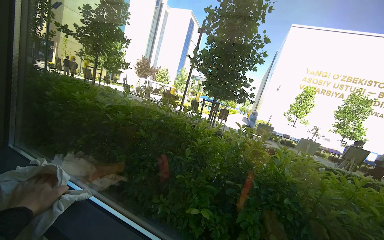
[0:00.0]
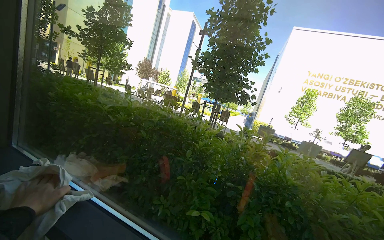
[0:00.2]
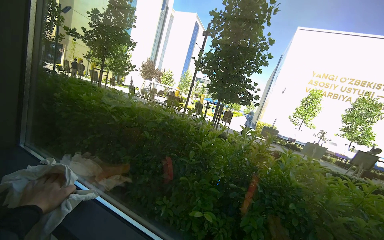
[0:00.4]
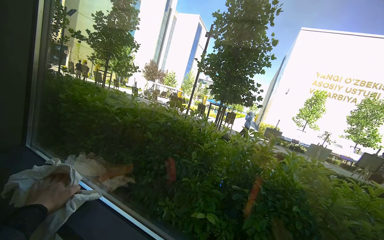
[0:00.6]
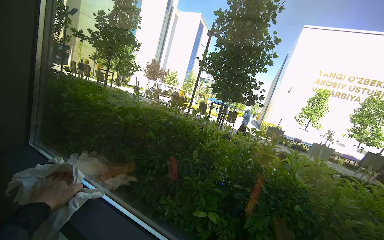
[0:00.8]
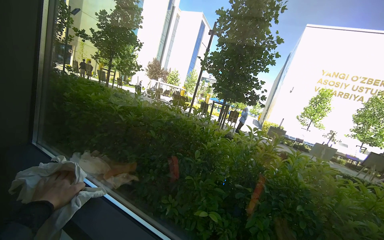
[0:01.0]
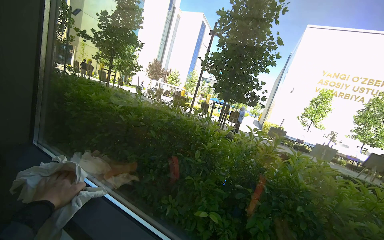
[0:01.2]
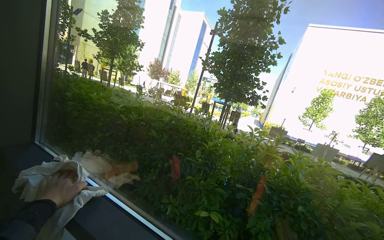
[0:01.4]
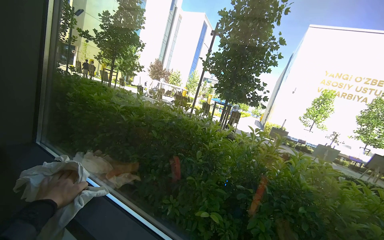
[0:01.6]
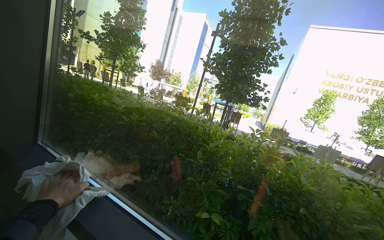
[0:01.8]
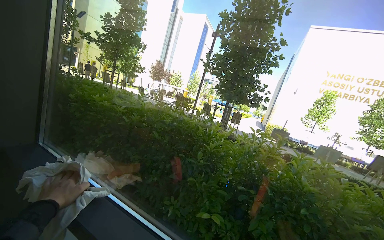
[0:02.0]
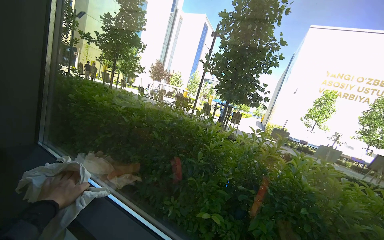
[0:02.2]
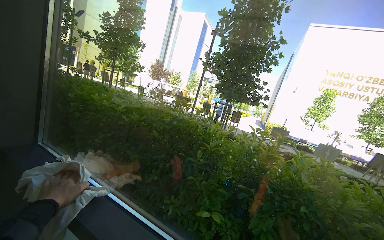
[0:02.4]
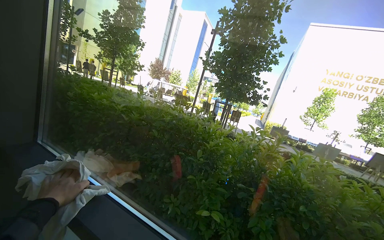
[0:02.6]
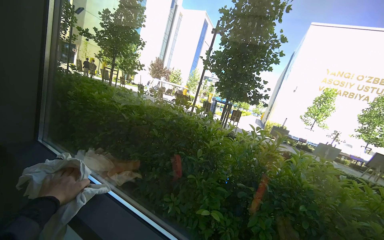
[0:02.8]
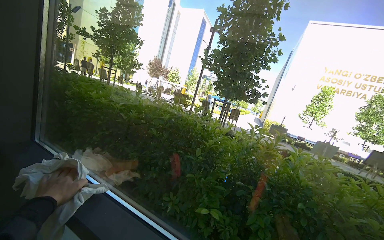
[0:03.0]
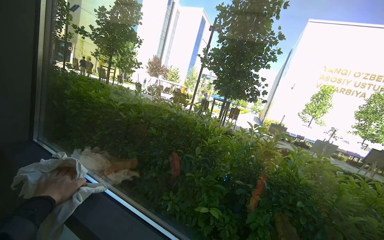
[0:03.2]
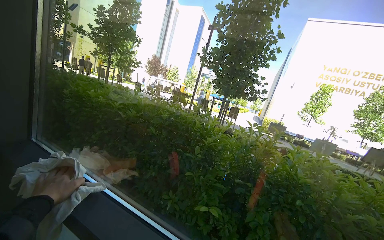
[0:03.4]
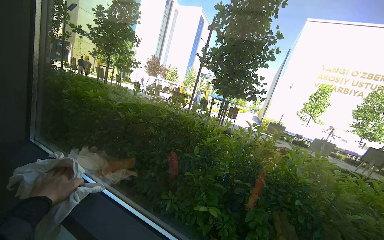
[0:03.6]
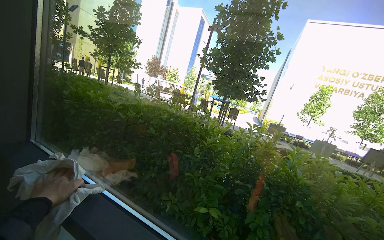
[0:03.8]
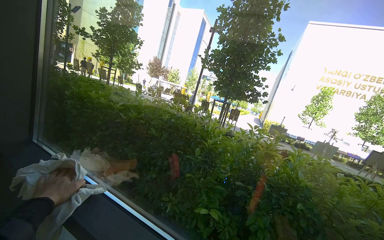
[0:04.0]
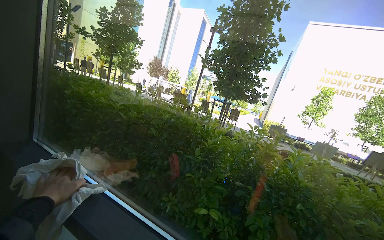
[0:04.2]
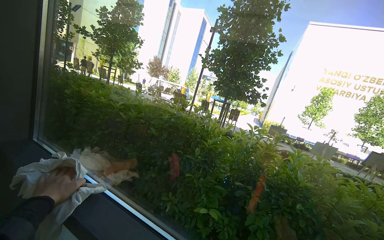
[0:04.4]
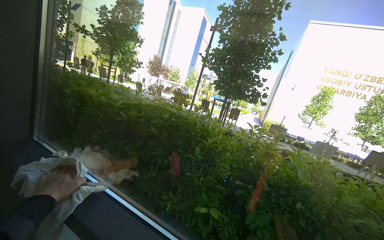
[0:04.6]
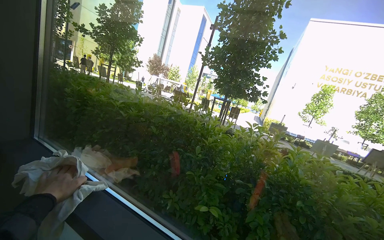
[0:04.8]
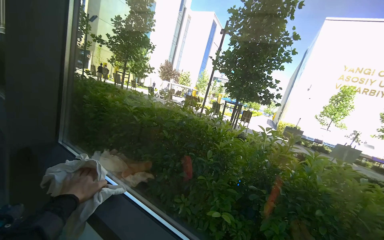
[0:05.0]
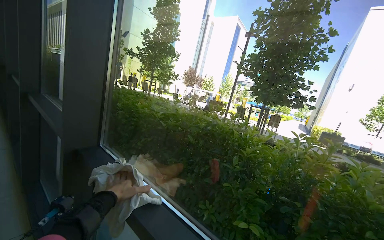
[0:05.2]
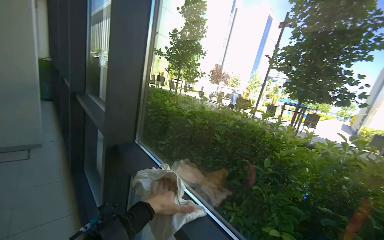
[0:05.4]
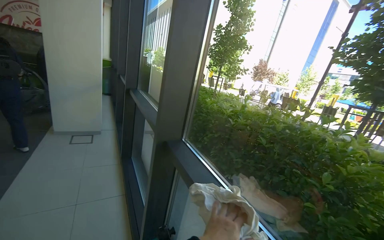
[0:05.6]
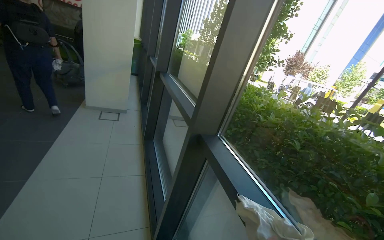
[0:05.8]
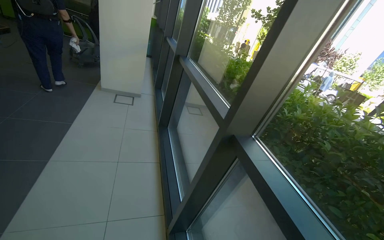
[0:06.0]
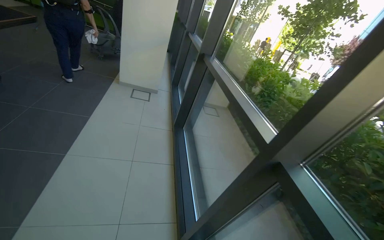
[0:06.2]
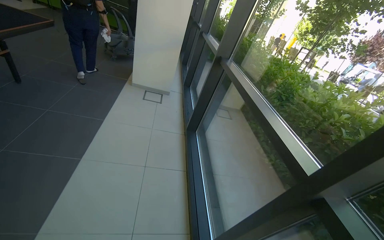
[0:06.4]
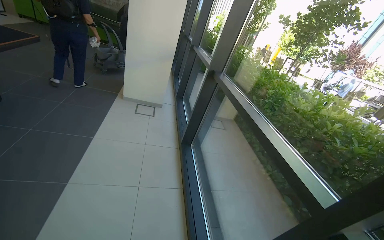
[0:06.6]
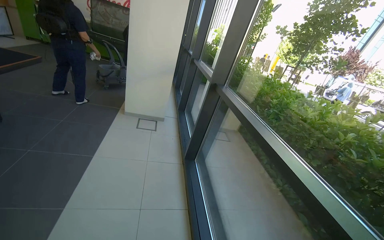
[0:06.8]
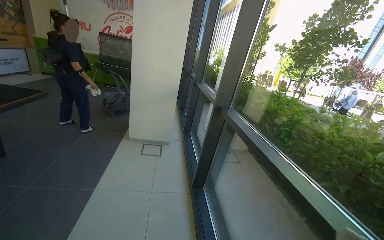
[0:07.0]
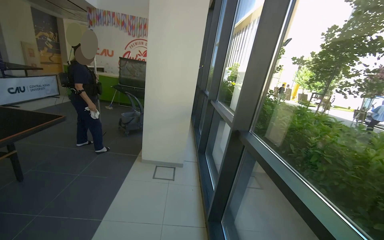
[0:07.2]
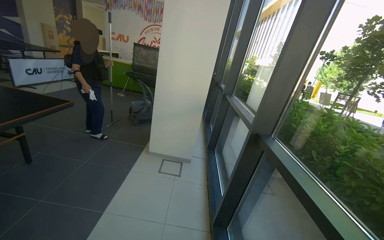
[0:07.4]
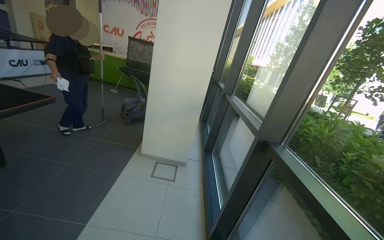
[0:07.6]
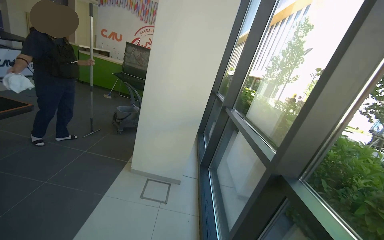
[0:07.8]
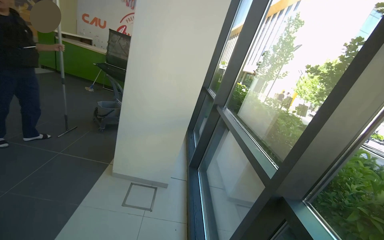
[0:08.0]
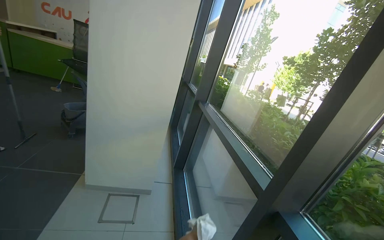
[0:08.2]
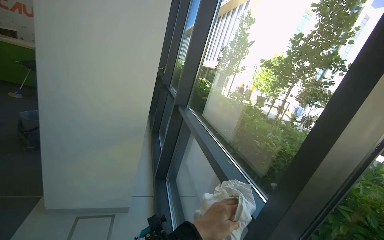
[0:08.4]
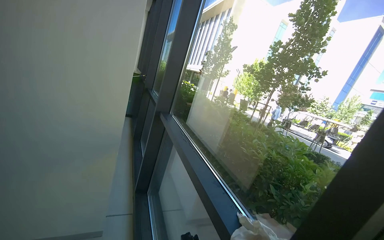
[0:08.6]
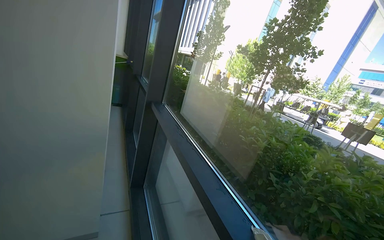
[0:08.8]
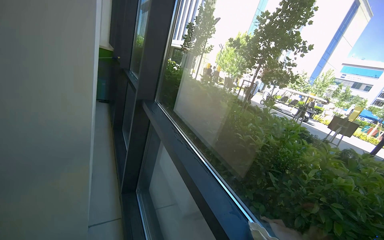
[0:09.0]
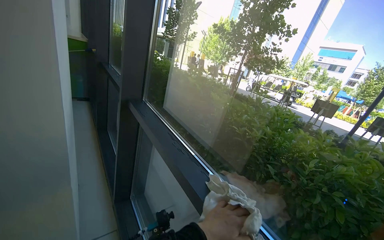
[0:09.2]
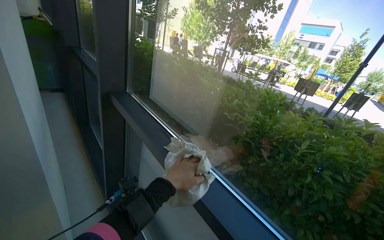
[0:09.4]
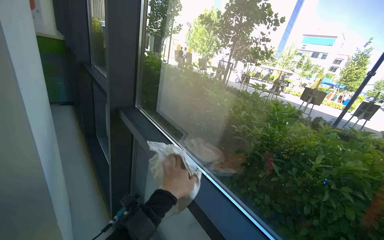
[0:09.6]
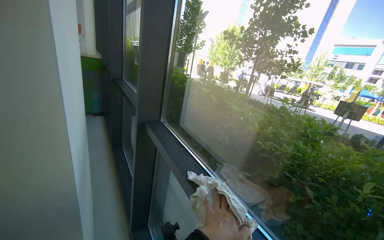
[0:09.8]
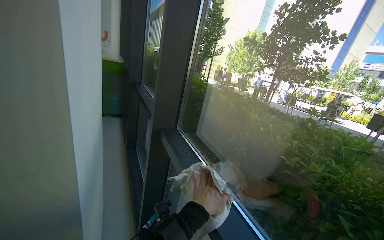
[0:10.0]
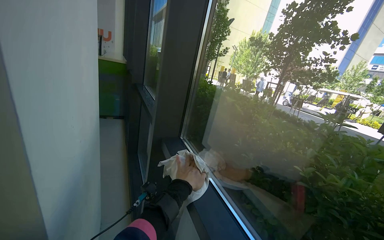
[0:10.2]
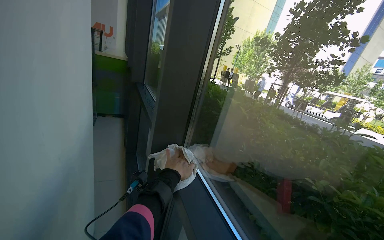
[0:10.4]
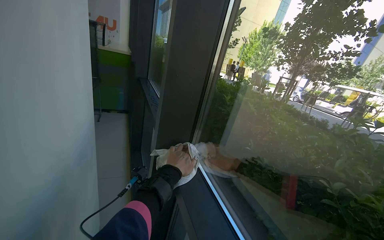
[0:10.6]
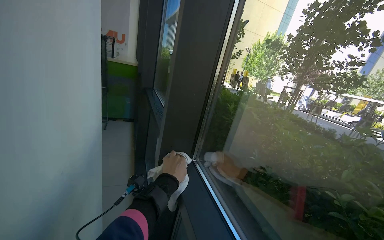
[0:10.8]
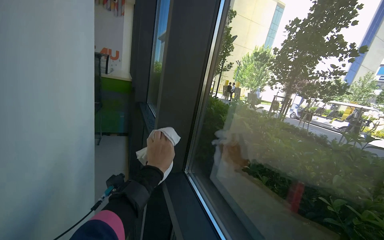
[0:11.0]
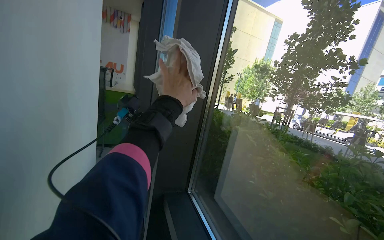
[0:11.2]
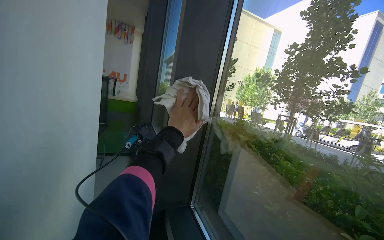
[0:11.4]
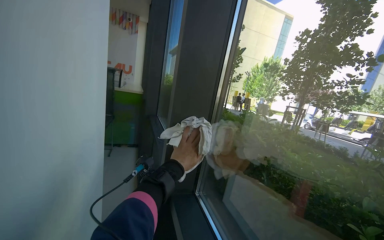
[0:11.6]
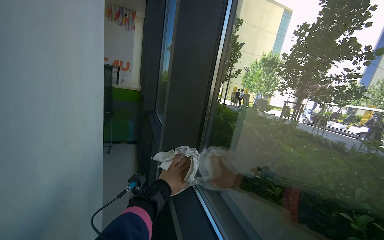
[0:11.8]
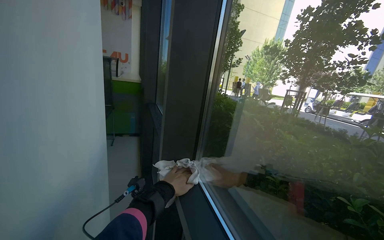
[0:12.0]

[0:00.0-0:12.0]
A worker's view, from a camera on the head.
Job: cleaning windows.
The whole recording: Wiping glass windows and frames. The worker wipes the glass windows and their frames with a cloth.
0:04.4 to 0:06.0: The camera travels about 40 cm. The wearer's head swings some 50 degrees to the left.
0:06.0 to 0:07.6: The camera is carried about 1 m. The view pans to the left by approximately 15 degrees. The wearer looks roughly 15 degrees further upward.
0:07.6 to 0:09.0: The camera is carried roughly 1 m. The view pans to the right by some 30 degrees.
0:09.0 to 0:10.4: The camera is carried about 70 cm.

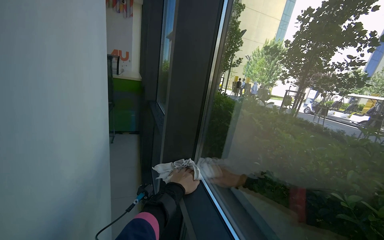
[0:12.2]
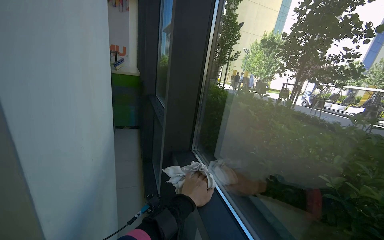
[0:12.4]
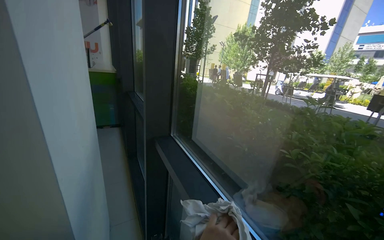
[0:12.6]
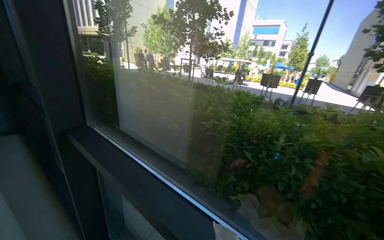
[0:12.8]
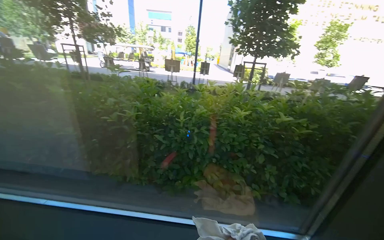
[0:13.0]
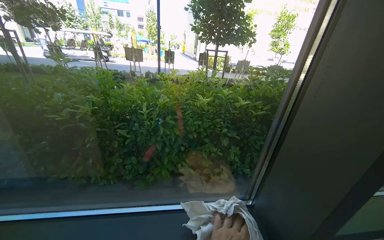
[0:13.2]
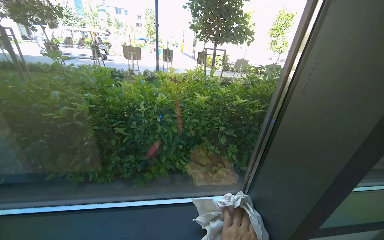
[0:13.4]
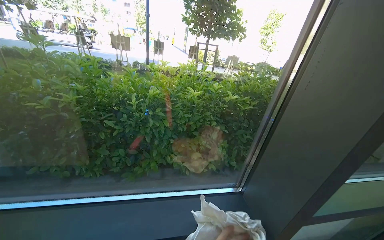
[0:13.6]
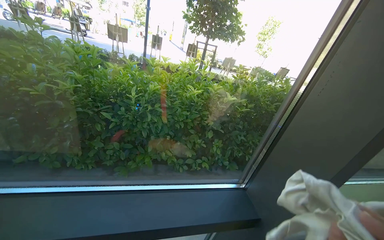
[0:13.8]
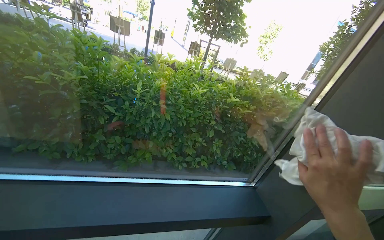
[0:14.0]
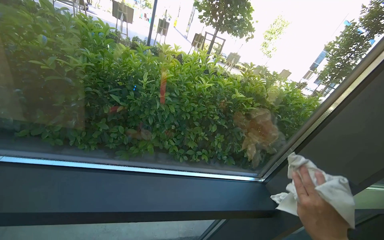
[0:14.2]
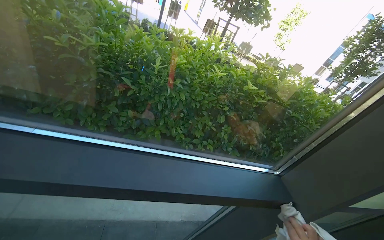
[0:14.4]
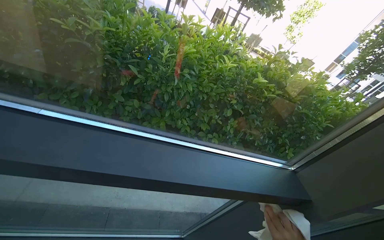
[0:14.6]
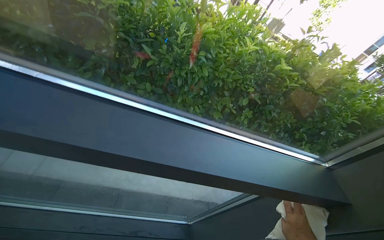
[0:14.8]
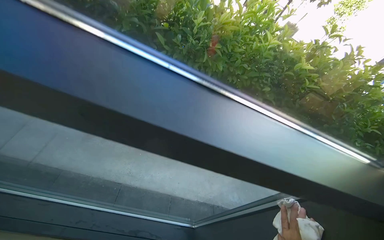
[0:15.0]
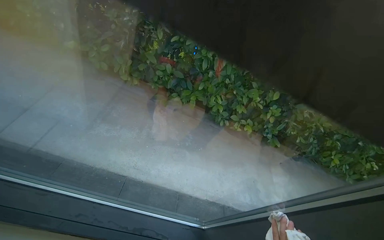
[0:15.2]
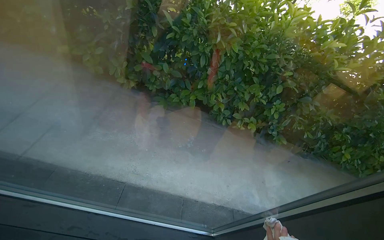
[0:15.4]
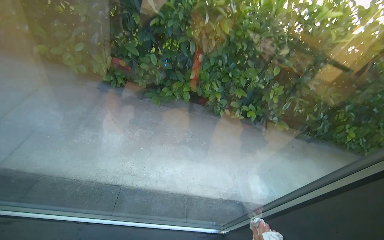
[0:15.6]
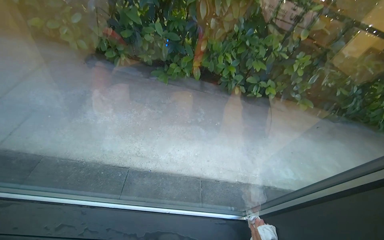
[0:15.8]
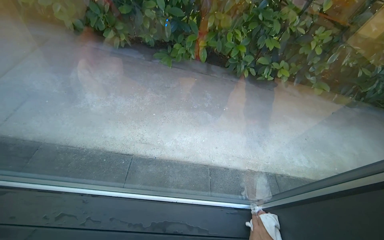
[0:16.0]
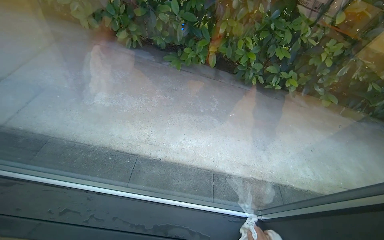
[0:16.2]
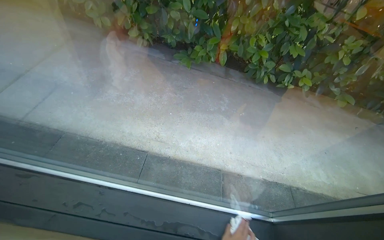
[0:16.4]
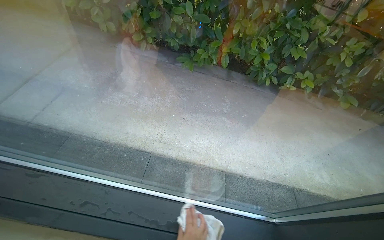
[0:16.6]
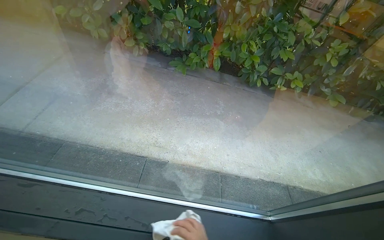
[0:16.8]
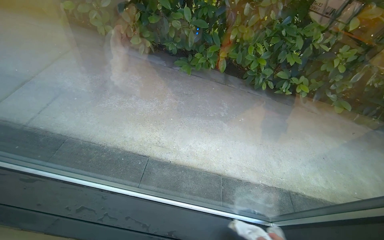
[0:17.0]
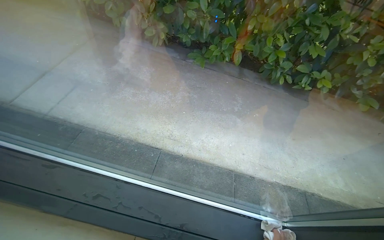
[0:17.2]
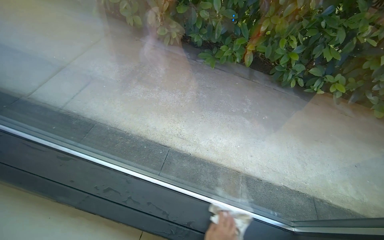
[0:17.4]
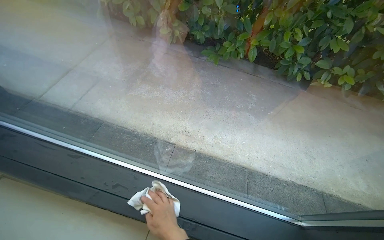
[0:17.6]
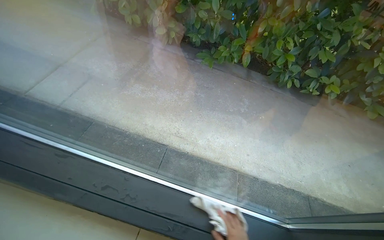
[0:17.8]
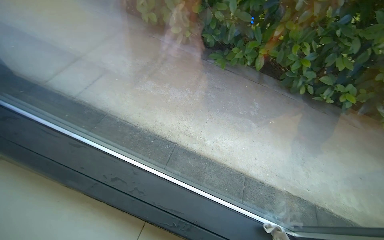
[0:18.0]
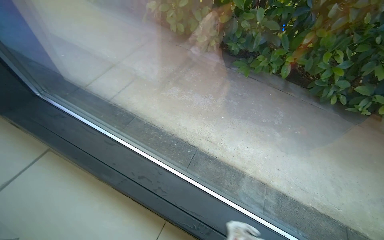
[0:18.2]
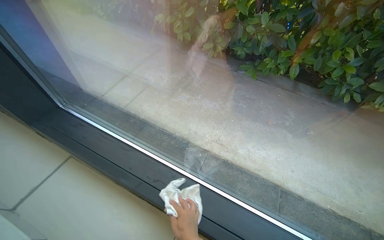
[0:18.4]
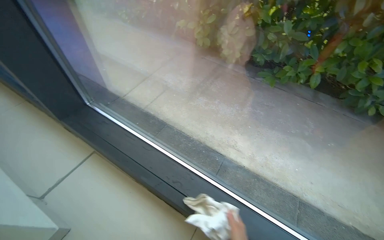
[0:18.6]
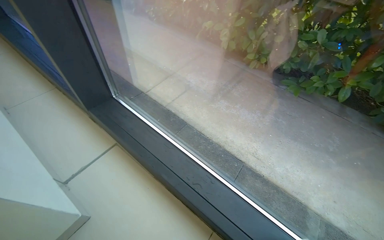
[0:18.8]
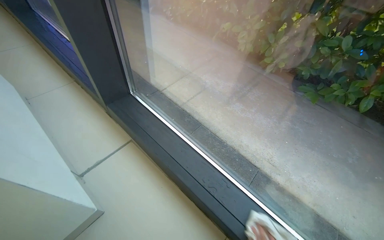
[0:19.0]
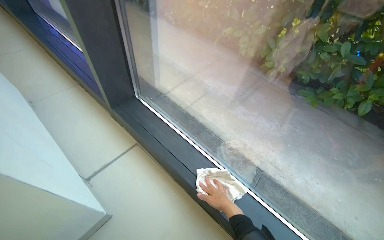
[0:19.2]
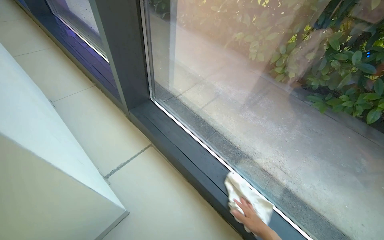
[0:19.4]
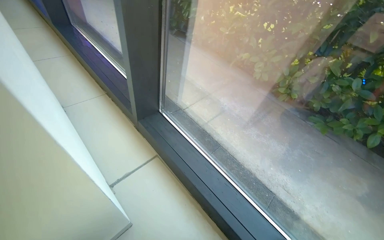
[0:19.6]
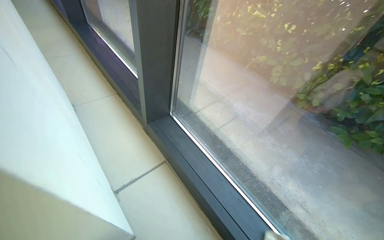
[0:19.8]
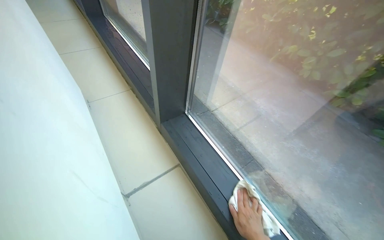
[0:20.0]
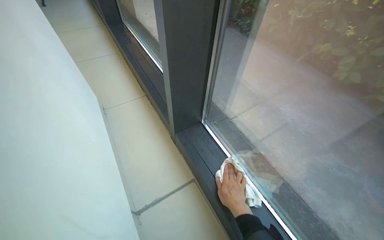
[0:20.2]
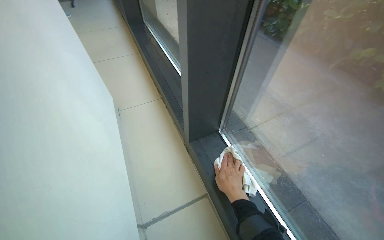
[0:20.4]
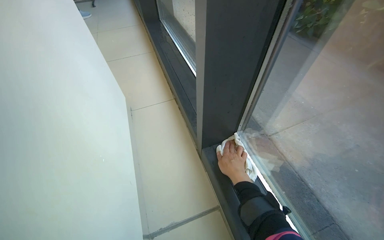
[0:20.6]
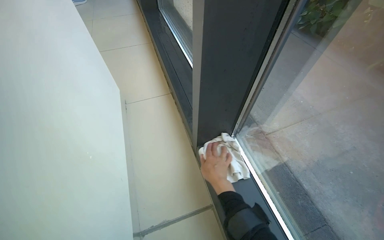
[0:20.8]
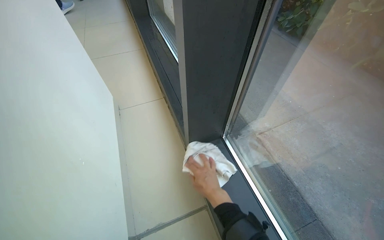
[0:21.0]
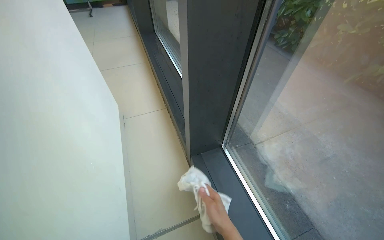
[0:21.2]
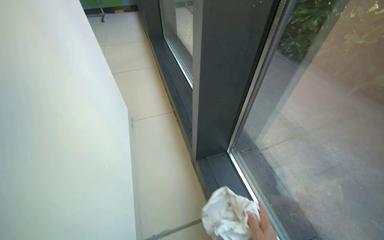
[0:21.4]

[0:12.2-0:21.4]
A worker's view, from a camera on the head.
Job: cleaning windows.
The whole recording: Wiping glass windows and frames. The worker wipes the glass windows and their frames with a cloth.
0:12.2 to 0:13.8: The camera travels roughly 50 cm. The head turns to the right by approximately 85 degrees. The view tips downward by roughly 20 degrees.
0:13.8 to 0:15.2: The view tilts some 15 degrees downward.
0:16.8 to 0:18.4: The head rotates roughly 20 degrees to the left.
0:18.4 to 0:19.8: The head rotates about 25 degrees to the left.
0:19.8 to 0:21.4: The wearer's head swings about 25 degrees to the left.
